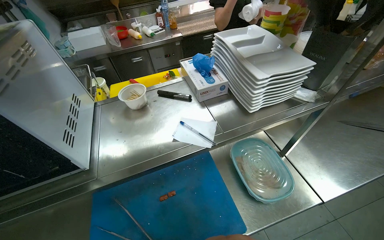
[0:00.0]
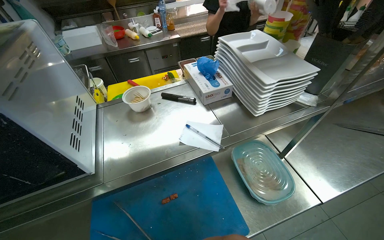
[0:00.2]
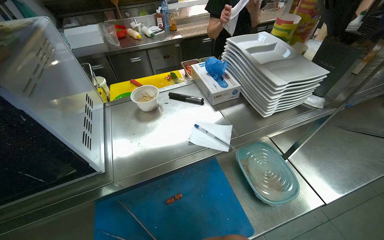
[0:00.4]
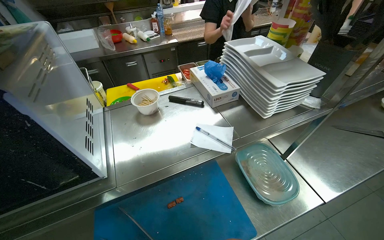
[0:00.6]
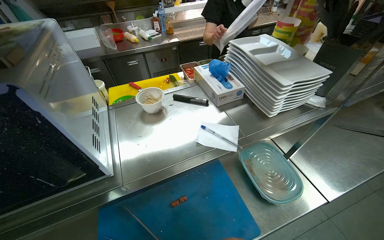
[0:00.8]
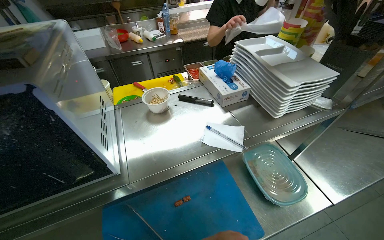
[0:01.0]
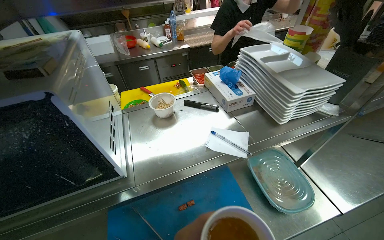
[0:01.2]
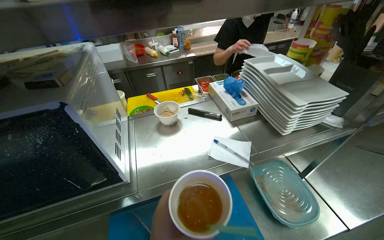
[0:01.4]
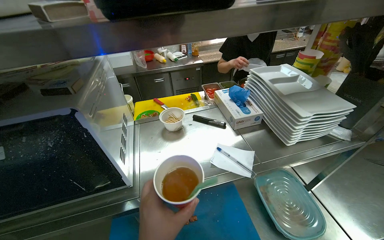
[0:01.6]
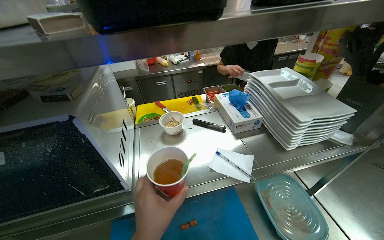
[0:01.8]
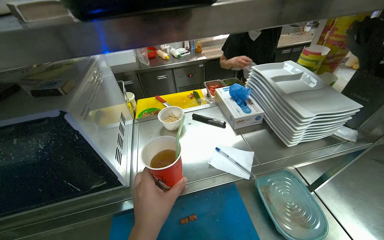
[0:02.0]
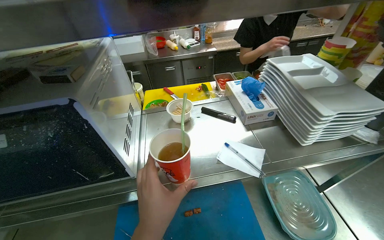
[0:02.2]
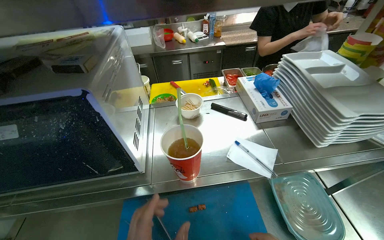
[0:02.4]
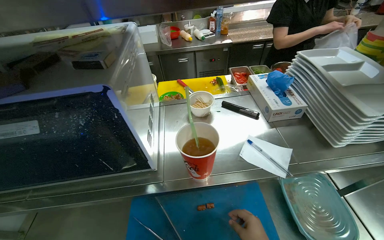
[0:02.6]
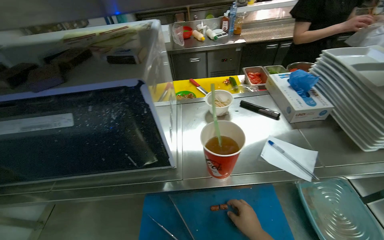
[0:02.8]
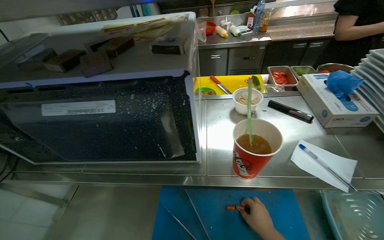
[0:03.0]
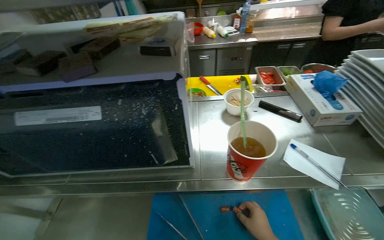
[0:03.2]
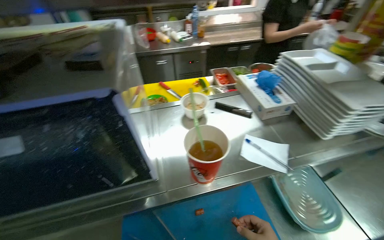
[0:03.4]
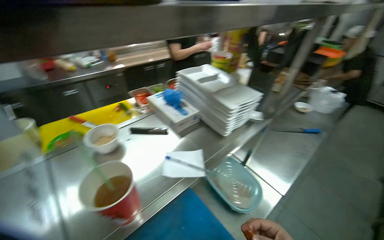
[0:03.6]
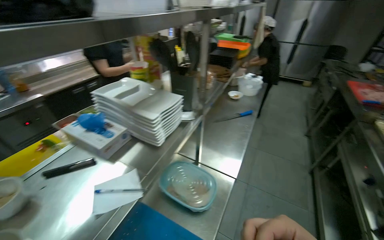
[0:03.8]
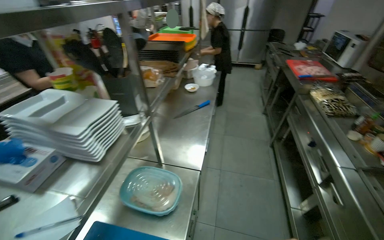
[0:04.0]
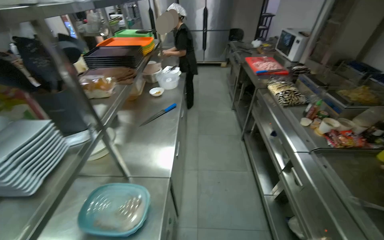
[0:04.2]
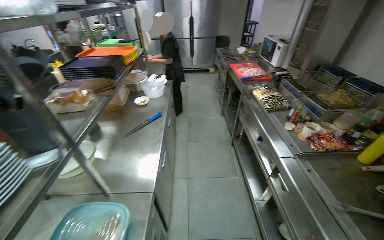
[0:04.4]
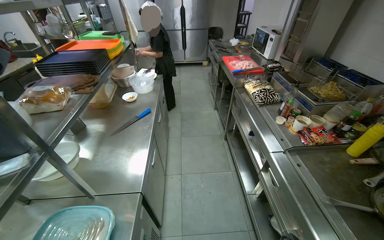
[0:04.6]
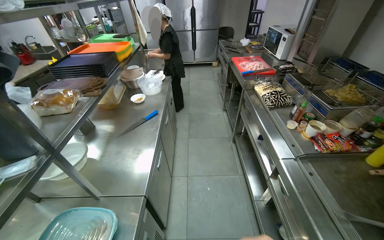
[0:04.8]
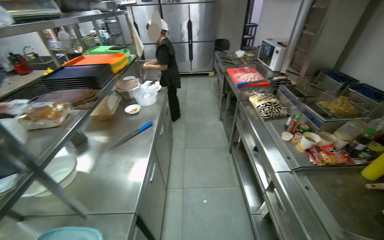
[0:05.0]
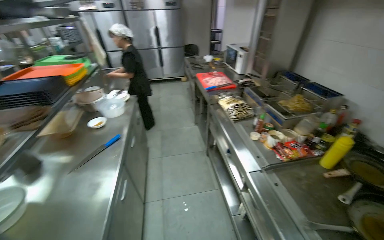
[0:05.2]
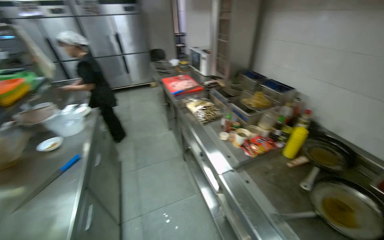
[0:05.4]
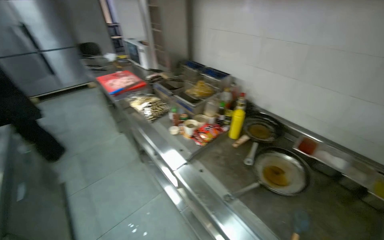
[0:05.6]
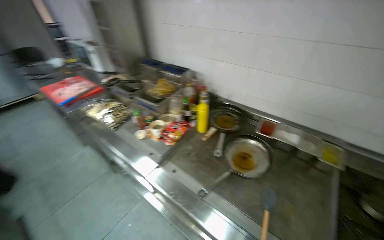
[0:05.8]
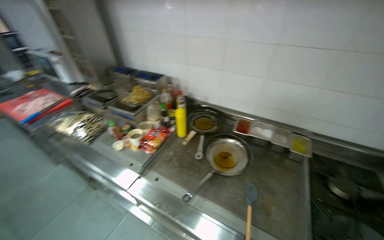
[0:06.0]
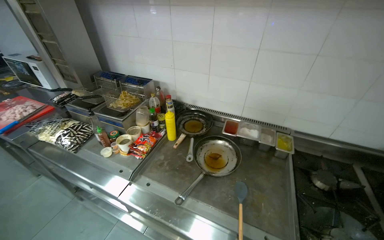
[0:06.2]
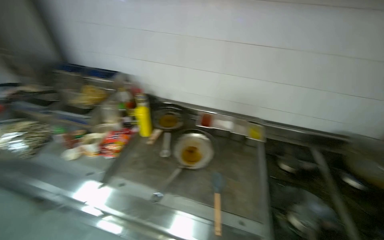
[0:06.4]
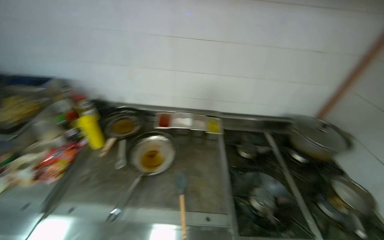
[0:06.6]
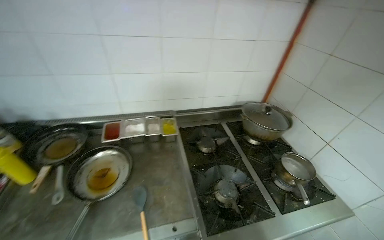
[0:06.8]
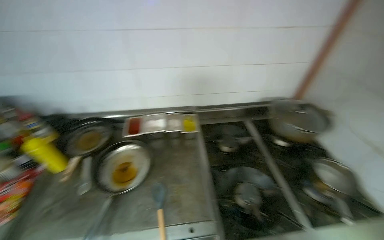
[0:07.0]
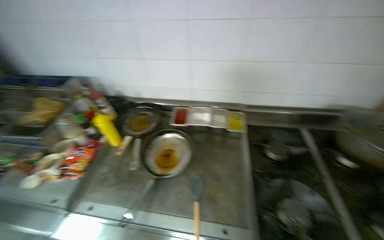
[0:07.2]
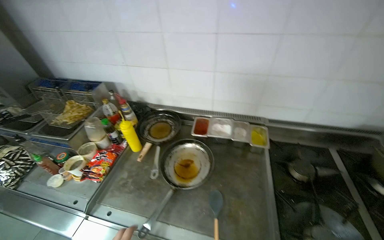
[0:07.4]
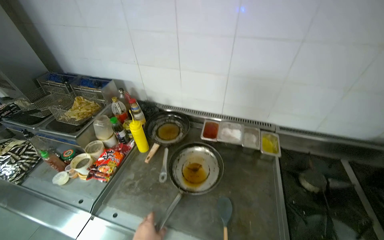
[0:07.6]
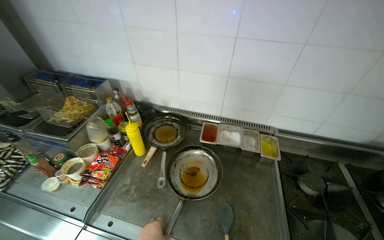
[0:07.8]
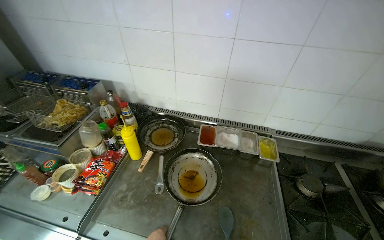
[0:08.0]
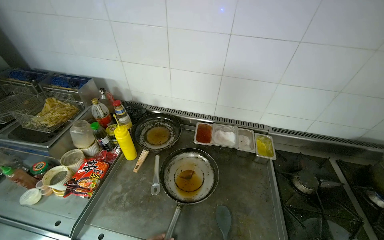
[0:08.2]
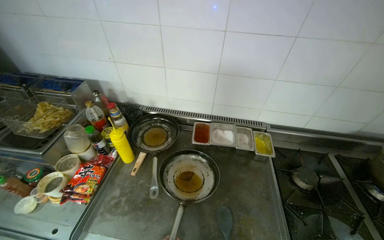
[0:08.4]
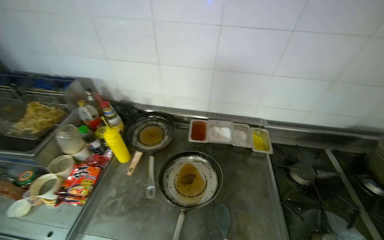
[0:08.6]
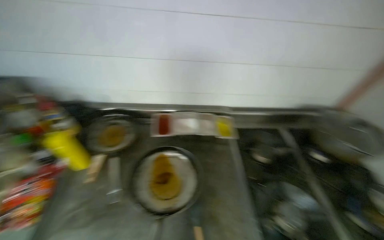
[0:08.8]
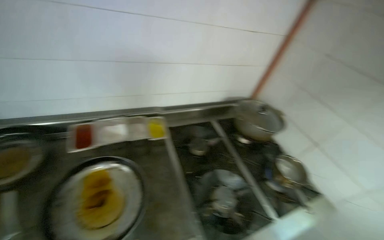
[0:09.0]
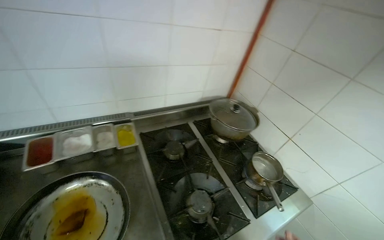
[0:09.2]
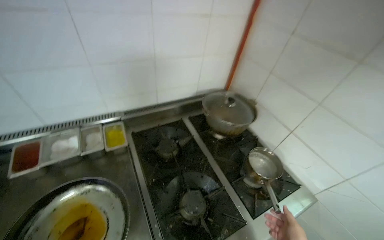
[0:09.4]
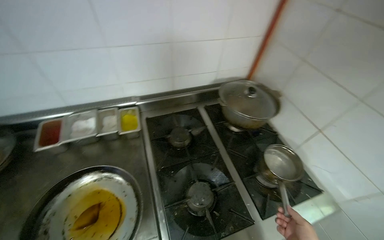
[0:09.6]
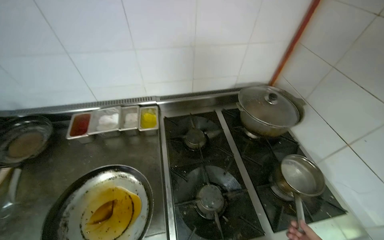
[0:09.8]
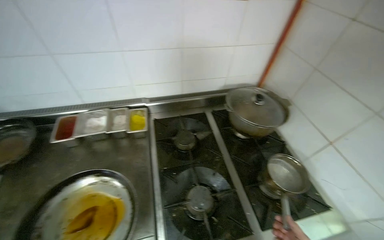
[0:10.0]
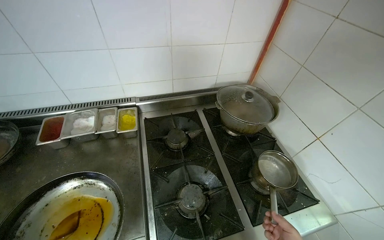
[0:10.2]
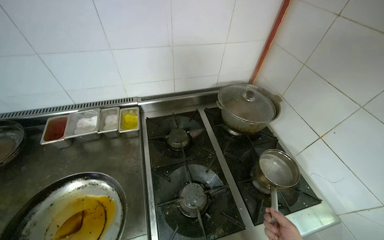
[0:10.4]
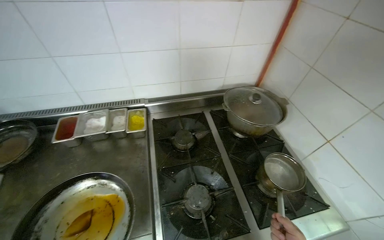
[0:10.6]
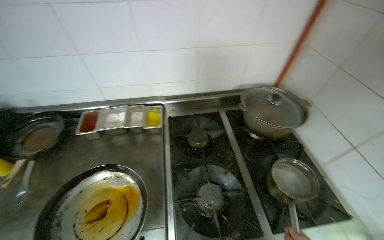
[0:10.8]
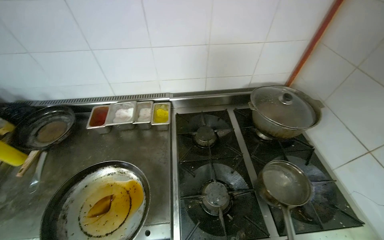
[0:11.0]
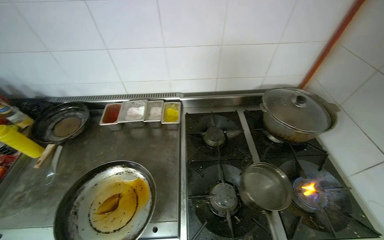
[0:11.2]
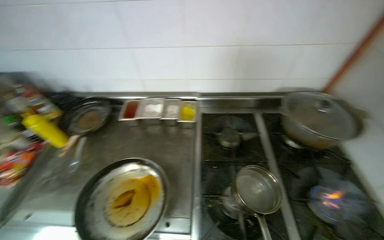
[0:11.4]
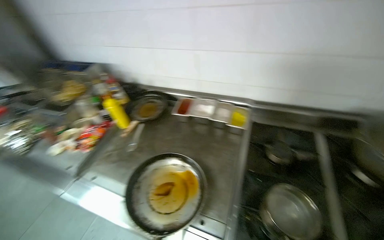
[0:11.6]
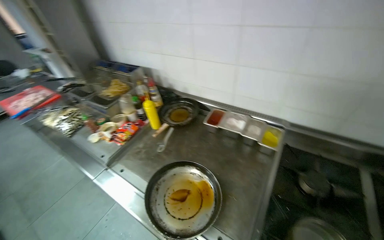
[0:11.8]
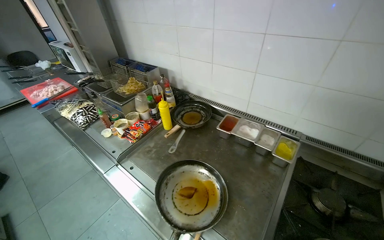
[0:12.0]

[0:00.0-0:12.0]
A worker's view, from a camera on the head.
Job: preparing food.
The whole recording: Cutting chicken on cutting board. The worker cuts chicken into small pieces on a red cutting board with a knife.
0:01.6 to 0:03.0: The wearer's head swings about 20 degrees to the left.
0:03.0 to 0:04.4: The head travels roughly 40 cm. The head turns to the right by approximately 95 degrees.
0:04.4 to 0:06.0: The head travels approximately 40 cm. The head turns to the right by some 60 degrees.
0:07.6 to 0:09.0: The head rotates approximately 40 degrees to the right.
0:10.4 to 0:12.0: The wearer's head swings about 55 degrees to the left.

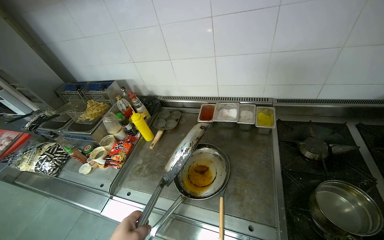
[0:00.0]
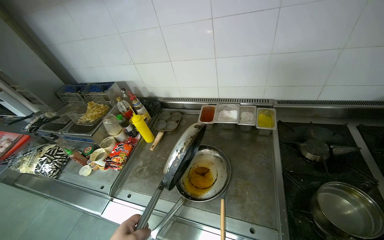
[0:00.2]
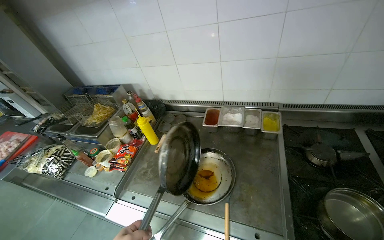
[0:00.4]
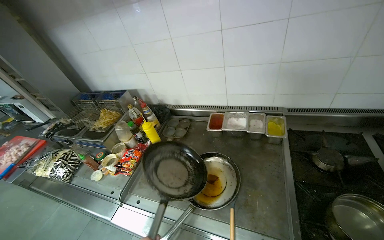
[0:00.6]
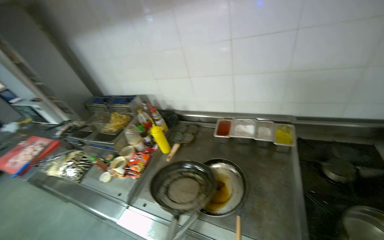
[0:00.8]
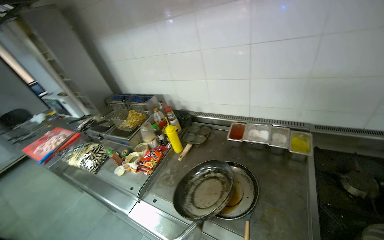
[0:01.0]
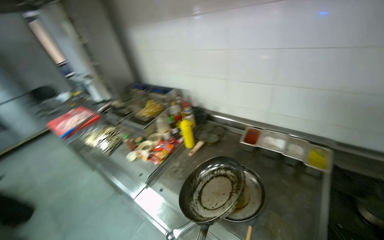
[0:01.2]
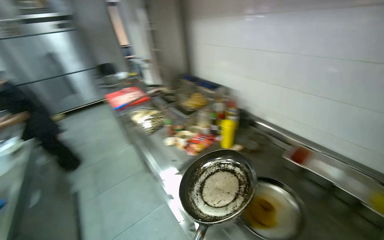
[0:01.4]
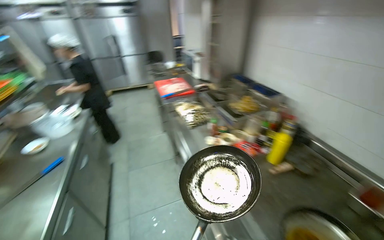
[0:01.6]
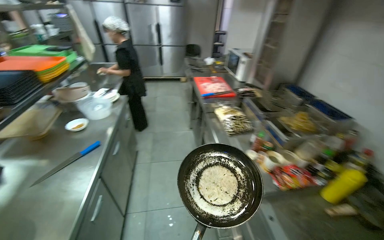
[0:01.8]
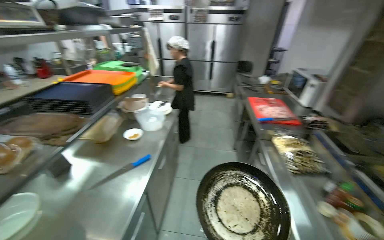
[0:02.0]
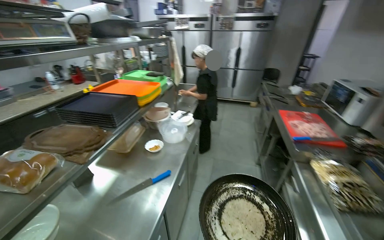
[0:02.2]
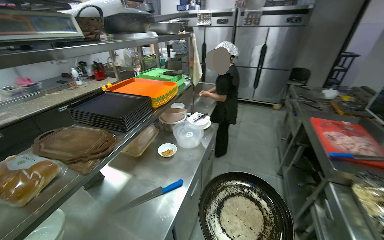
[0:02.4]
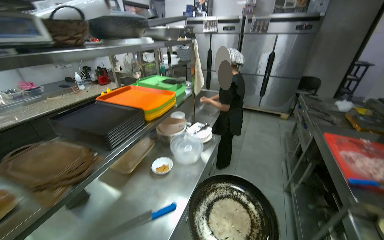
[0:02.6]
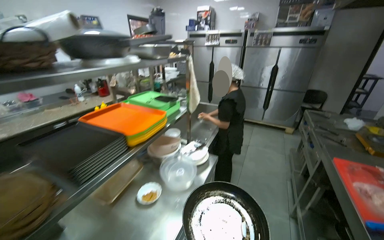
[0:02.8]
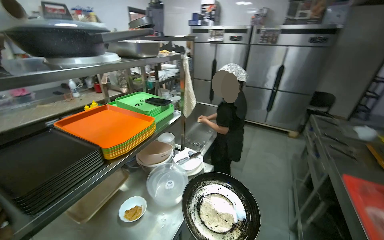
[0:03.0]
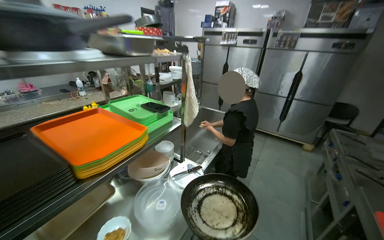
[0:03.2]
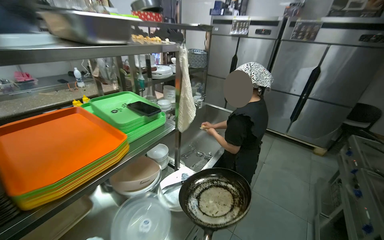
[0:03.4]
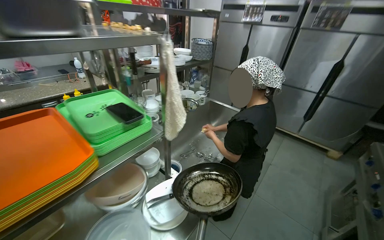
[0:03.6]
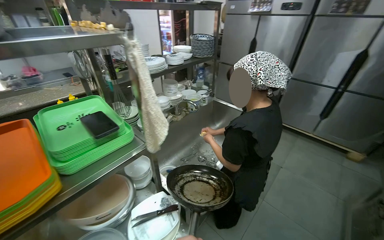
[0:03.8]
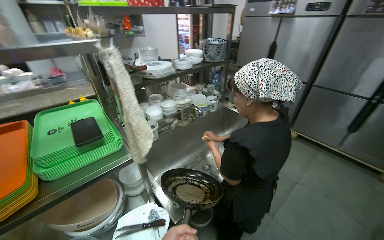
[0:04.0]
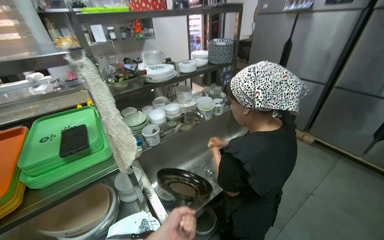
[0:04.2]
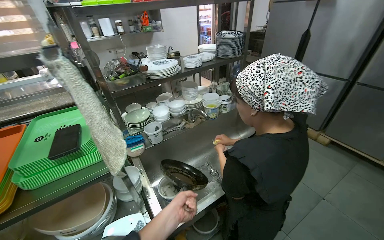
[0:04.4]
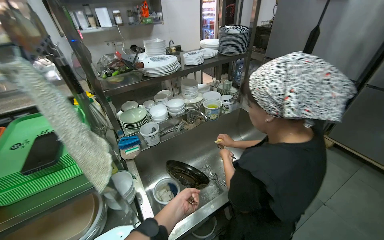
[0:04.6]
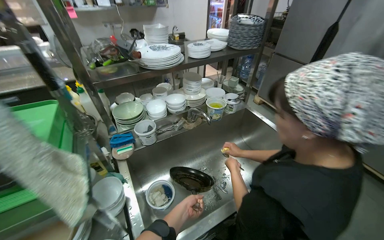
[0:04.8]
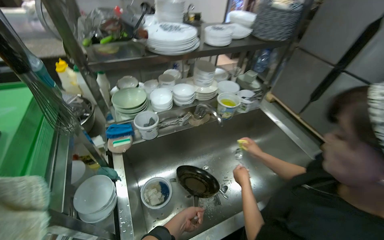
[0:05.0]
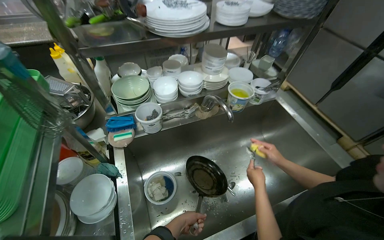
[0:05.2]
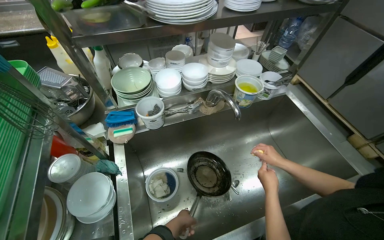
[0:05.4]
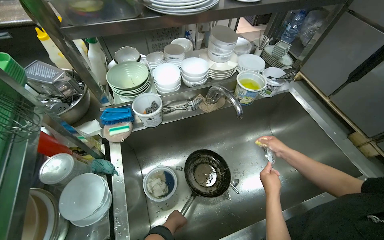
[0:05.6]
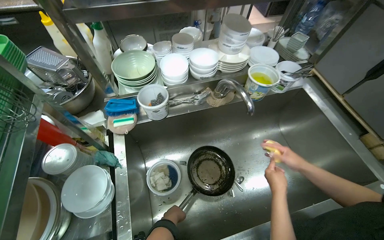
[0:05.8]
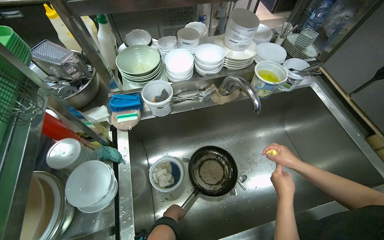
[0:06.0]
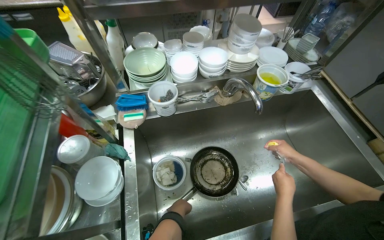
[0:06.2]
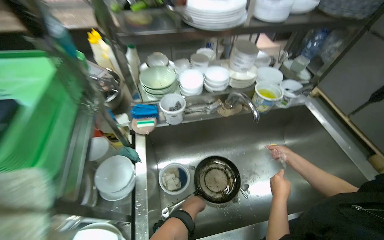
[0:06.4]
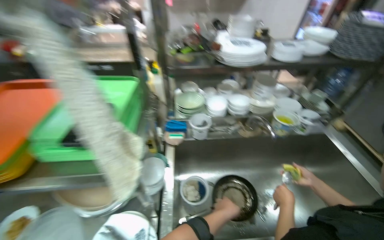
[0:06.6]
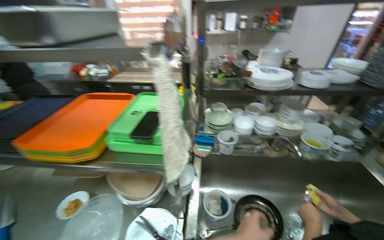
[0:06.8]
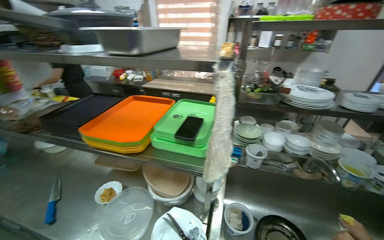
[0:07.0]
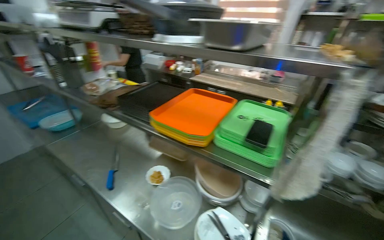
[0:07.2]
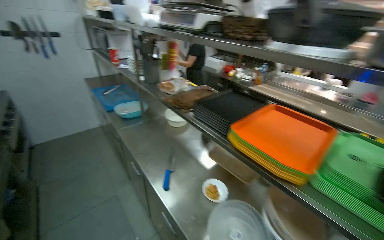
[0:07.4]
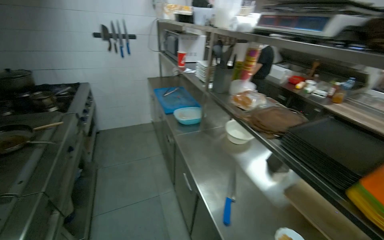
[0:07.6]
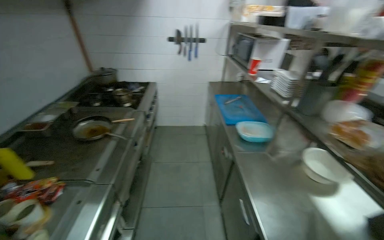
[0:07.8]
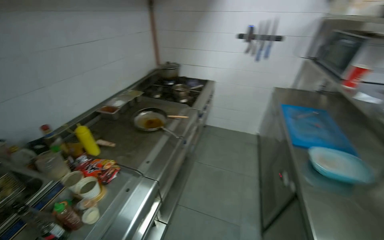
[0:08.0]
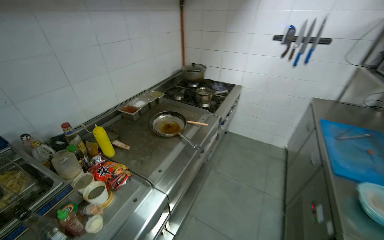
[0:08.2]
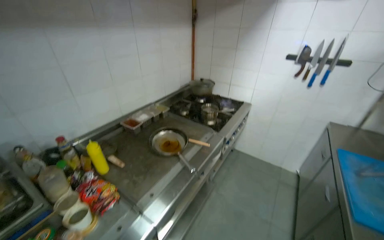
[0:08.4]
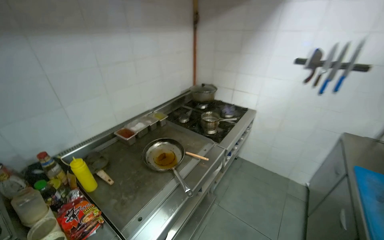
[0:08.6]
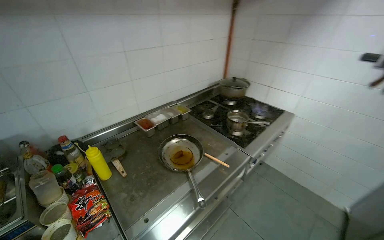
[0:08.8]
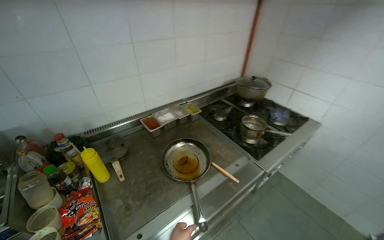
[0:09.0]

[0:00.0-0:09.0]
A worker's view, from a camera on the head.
Job: preparing food.
The whole recording: Cutting chicken on cutting board. The worker cuts chicken into small pieces on a red cutting board with a knife.
0:00.0 to 0:01.6: The wearer looks roughly 55 degrees further to the left.
0:01.6 to 0:03.0: The camera is carried some 1 m. The wearer's head swings approximately 50 degrees to the left.
0:03.0 to 0:04.4: The wearer moves about 90 cm. The head turns to the left by about 30 degrees.
0:04.4 to 0:06.0: The head travels about 50 cm. The wearer looks some 25 degrees further downward.
0:06.0 to 0:07.6: The head travels about 1 m. The head rotates about 80 degrees to the left. The view tips upward by approximately 30 degrees.
0:07.6 to 0:09.0: The wearer moves roughly 90 cm. The wearer's head swings about 75 degrees to the left.
